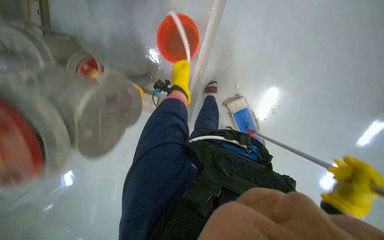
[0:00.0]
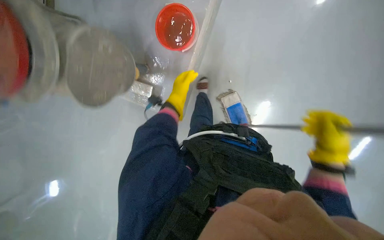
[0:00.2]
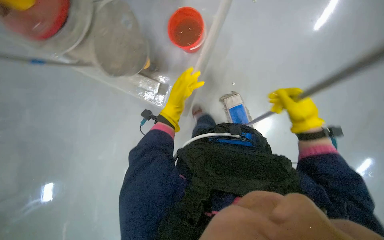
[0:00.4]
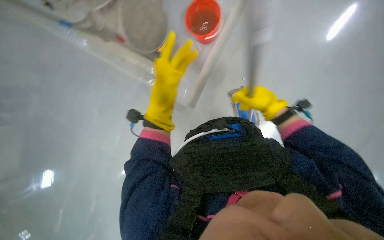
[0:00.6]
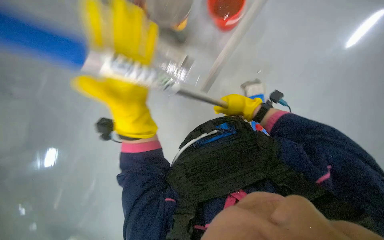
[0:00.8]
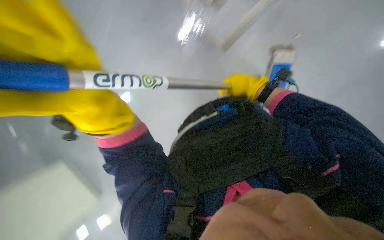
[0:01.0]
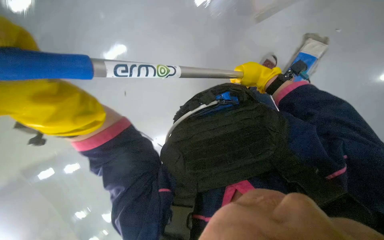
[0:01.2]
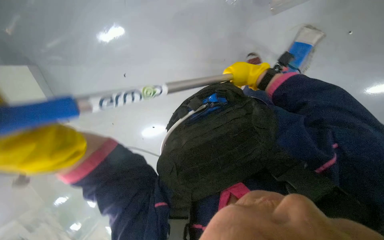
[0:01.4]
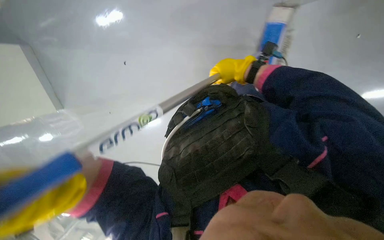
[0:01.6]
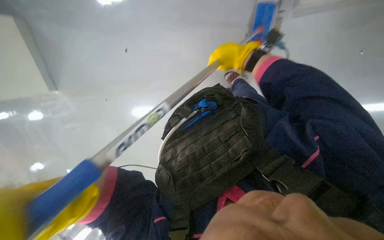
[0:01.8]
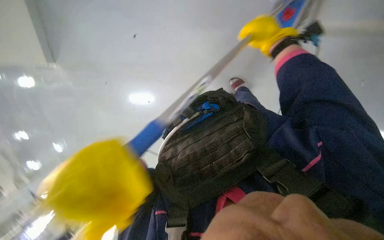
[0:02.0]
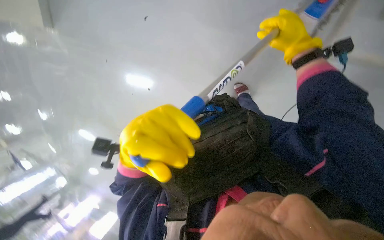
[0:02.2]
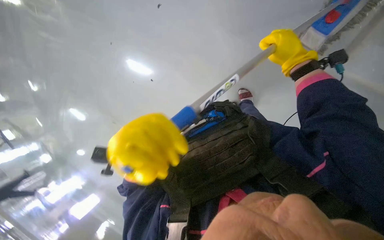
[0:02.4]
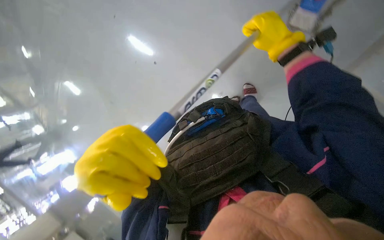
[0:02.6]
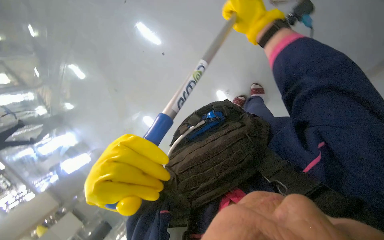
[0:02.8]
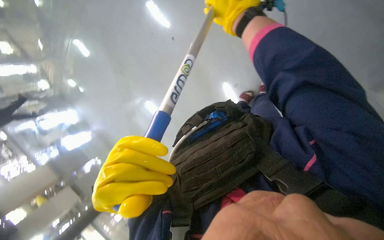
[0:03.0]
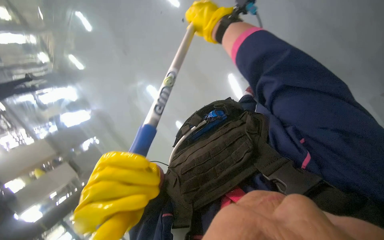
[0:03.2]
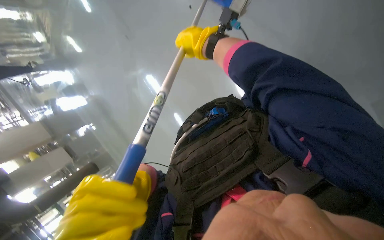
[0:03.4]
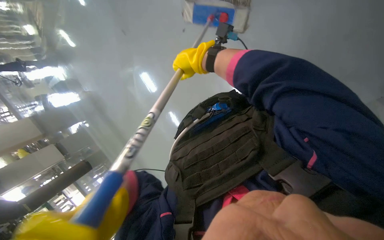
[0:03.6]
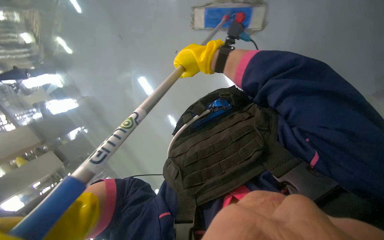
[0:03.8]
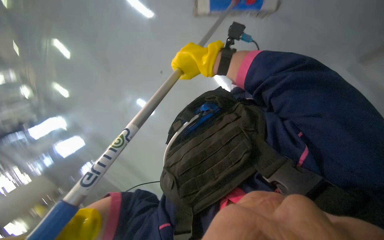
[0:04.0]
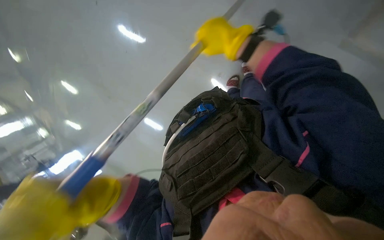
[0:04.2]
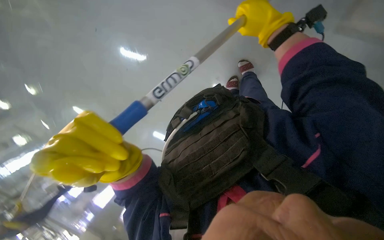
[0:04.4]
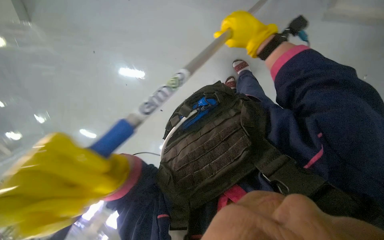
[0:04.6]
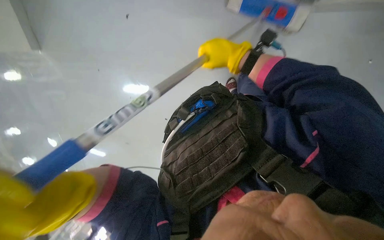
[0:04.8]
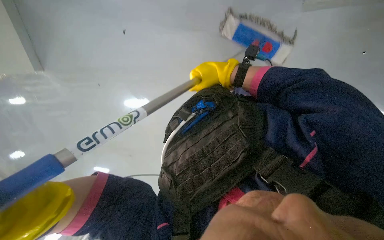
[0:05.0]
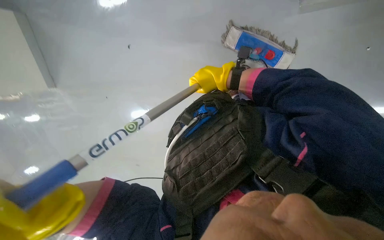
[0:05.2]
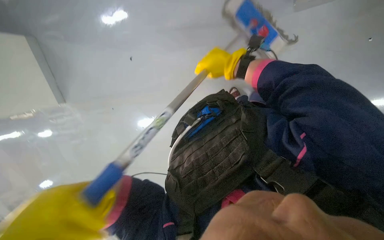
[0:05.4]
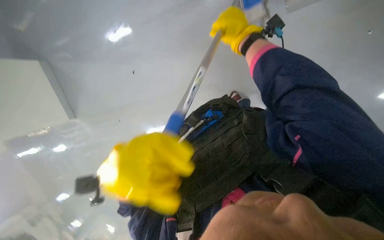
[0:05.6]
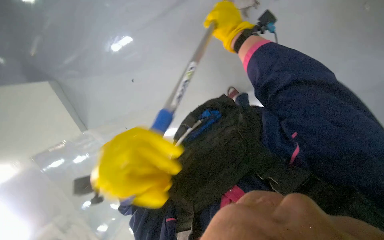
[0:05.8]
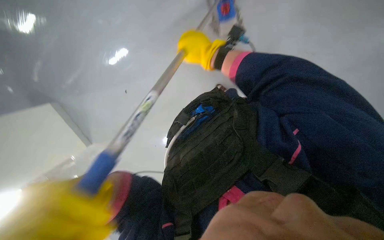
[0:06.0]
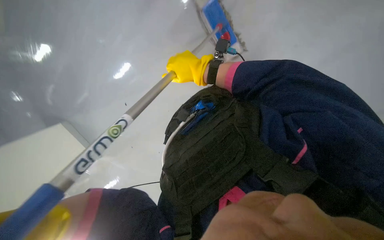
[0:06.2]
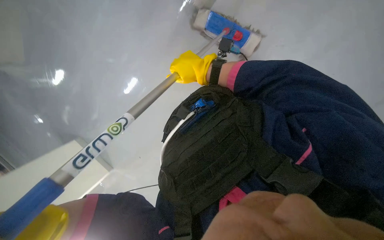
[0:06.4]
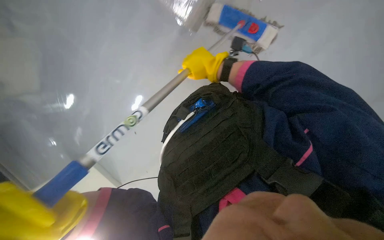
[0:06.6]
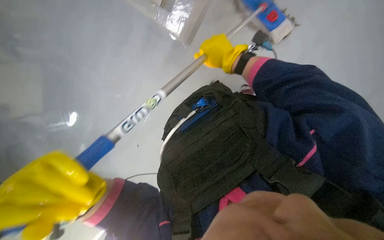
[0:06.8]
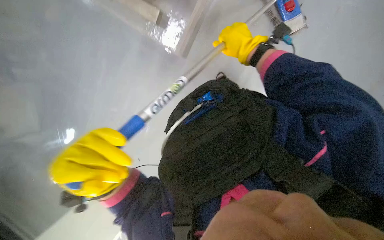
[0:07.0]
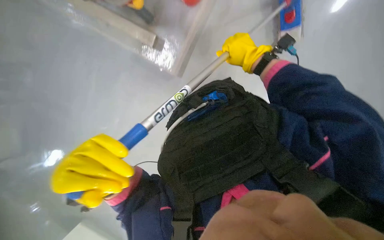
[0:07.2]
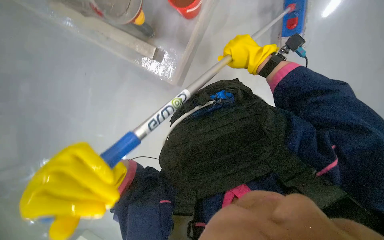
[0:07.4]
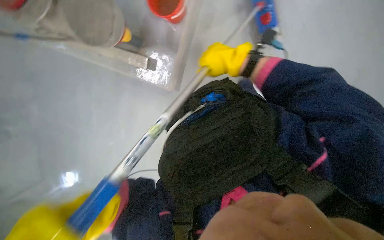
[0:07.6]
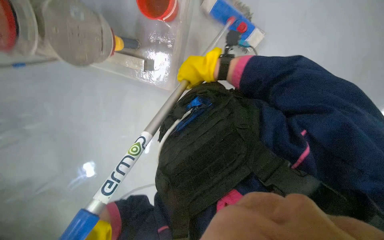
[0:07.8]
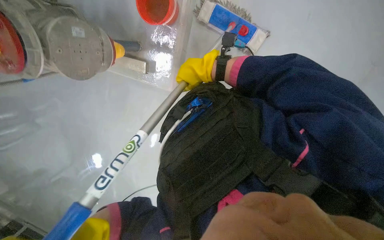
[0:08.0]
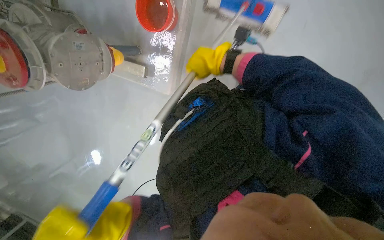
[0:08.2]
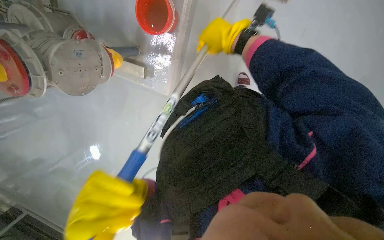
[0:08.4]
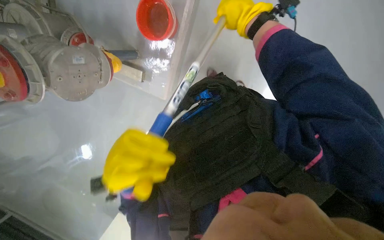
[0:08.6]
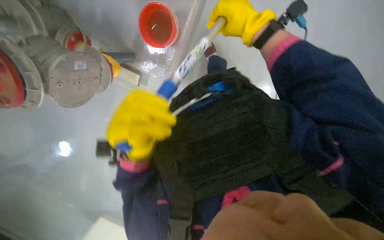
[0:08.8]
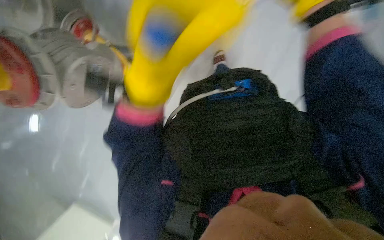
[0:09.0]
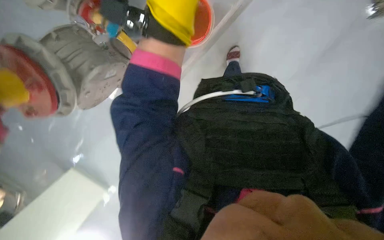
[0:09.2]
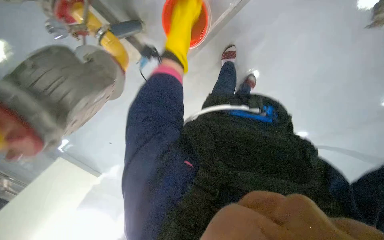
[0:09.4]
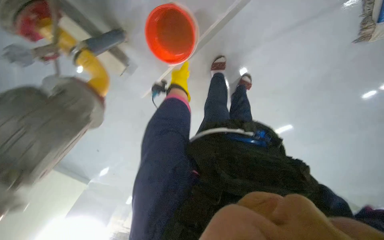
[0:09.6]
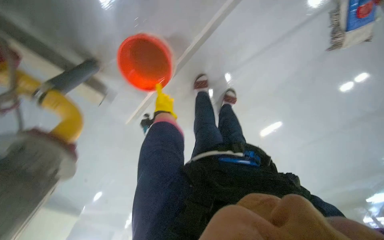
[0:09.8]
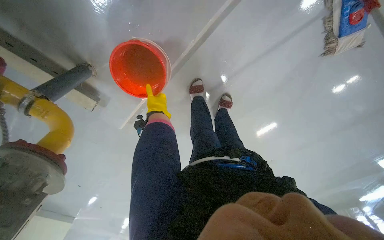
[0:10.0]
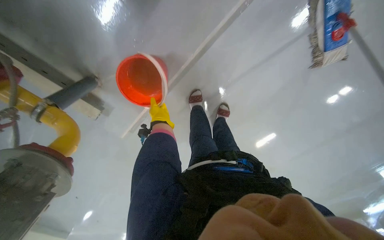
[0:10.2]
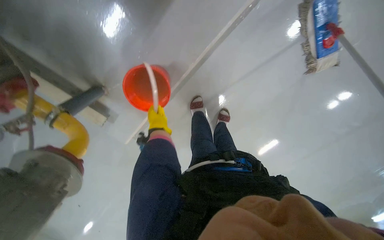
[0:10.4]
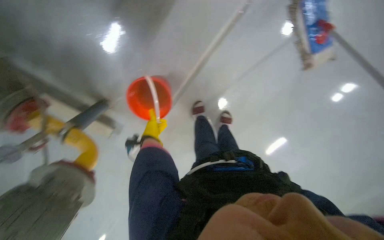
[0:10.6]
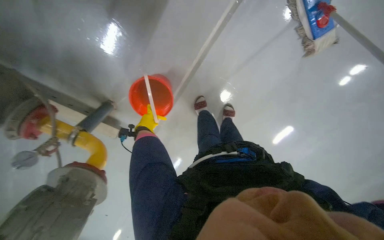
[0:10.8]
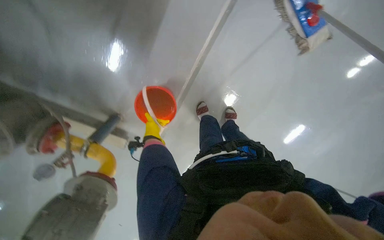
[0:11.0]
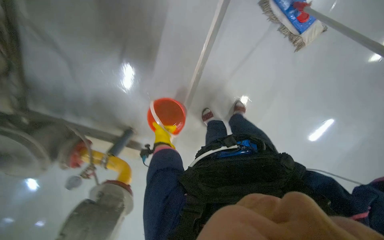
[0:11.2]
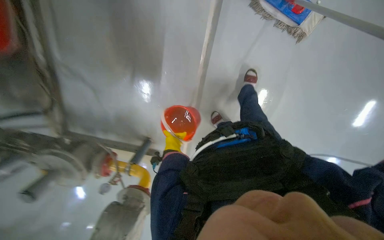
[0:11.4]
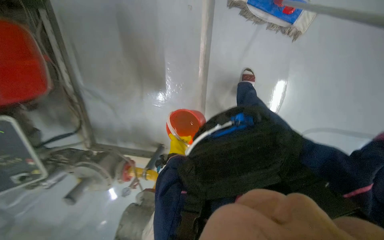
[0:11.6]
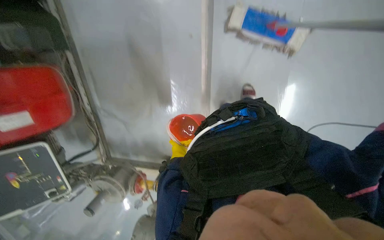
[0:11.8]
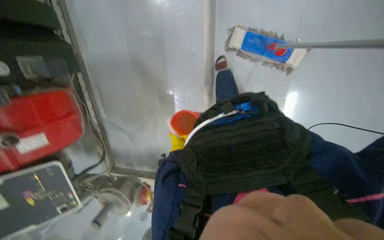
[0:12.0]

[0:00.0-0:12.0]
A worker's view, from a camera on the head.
Job: mopping floor.
The whole recording: Mopping the floor. The worker mops the floor, periodically wringing the mop and changing the mop head.
0:00.0 to 0:01.6: The right hand heads up the picture, farther from the camera and to the left, covering about 30 cm.
0:01.6 to 0:03.0: The right hand heads nearer to the camera and to the left, covering approximately 20 cm.
0:04.4 to 0:06.0: The camera sweeps to the left, by approximately 20 degrees. The view tips upward by roughly 20 degrees.
0:09.0 to 0:10.4: The left hand shifts roughly 30 cm farther from the camera.
0:10.4 to 0:12.0: The wearer moves roughly 60 cm. The view swings roughly 30 degrees to the left. The camera pitches upward, by some 15 degrees. Everything in view rotates about 35 degrees counterclockwise.

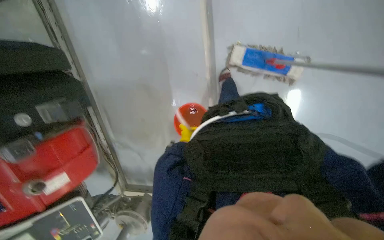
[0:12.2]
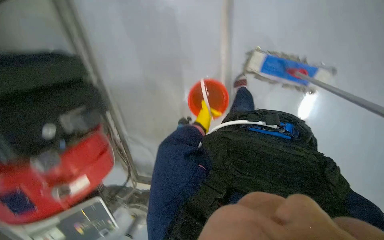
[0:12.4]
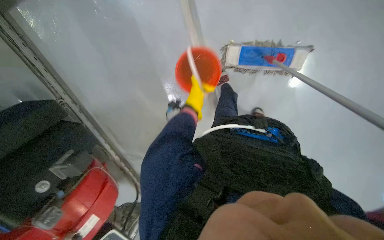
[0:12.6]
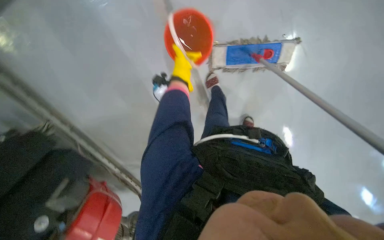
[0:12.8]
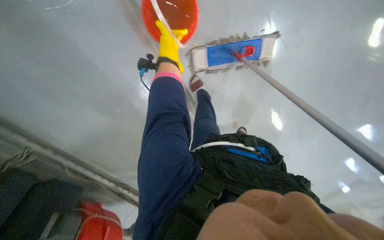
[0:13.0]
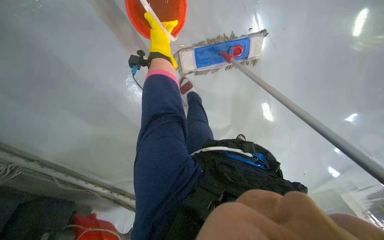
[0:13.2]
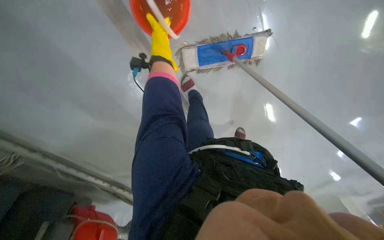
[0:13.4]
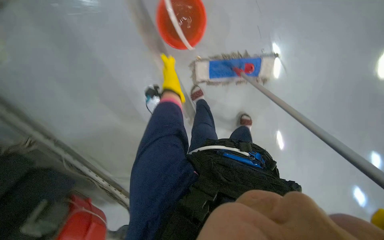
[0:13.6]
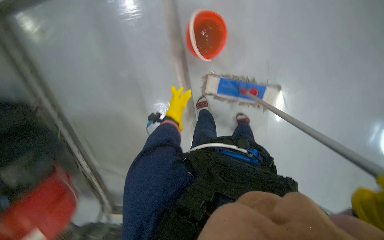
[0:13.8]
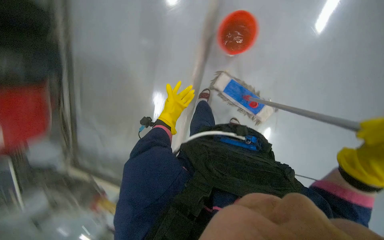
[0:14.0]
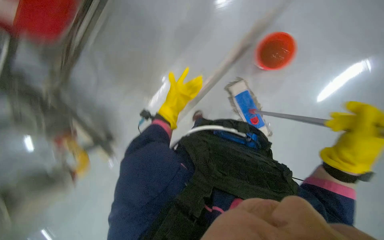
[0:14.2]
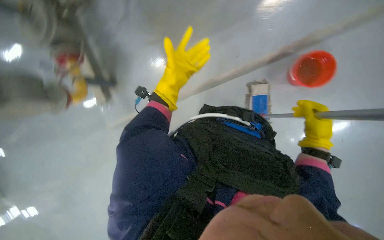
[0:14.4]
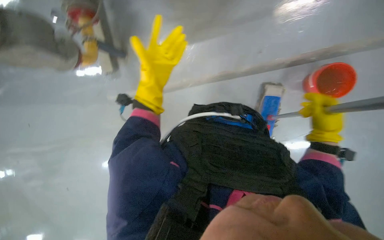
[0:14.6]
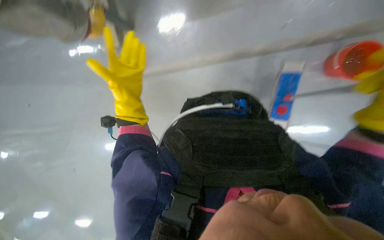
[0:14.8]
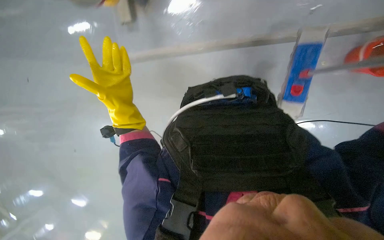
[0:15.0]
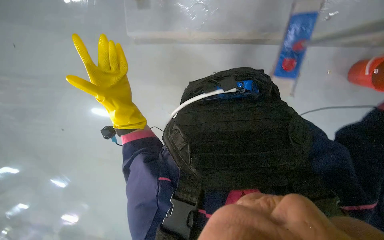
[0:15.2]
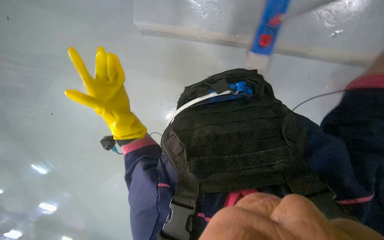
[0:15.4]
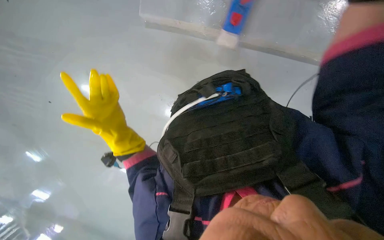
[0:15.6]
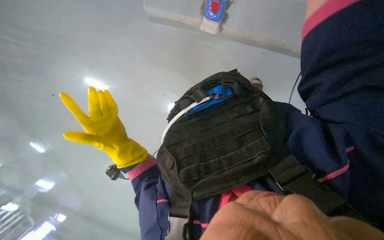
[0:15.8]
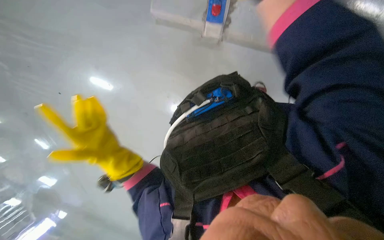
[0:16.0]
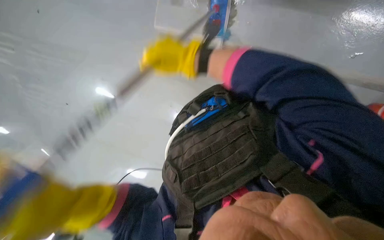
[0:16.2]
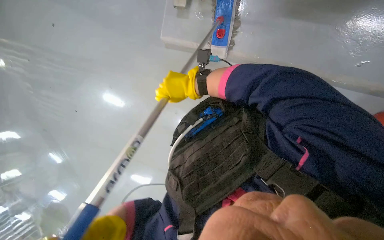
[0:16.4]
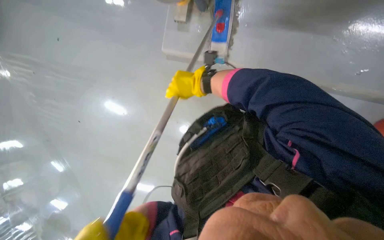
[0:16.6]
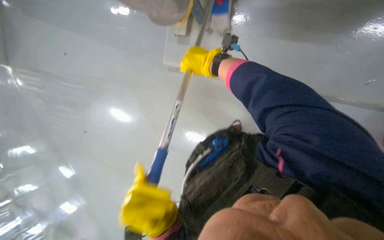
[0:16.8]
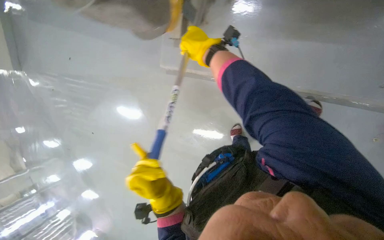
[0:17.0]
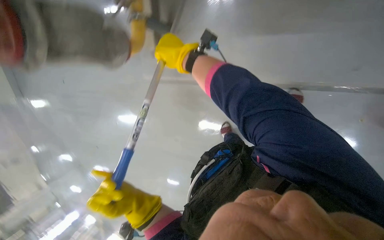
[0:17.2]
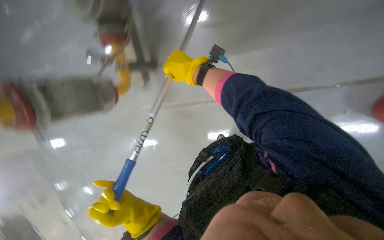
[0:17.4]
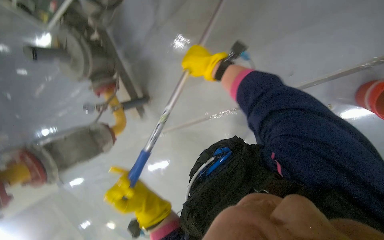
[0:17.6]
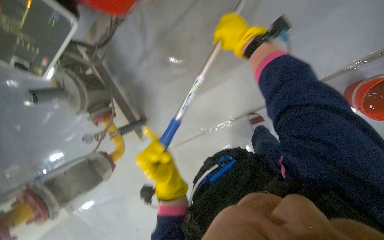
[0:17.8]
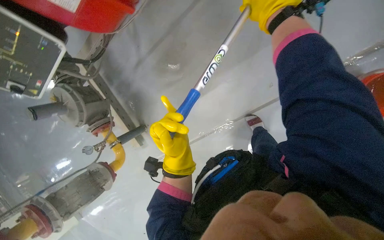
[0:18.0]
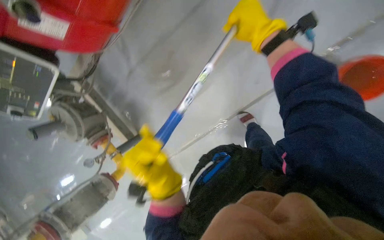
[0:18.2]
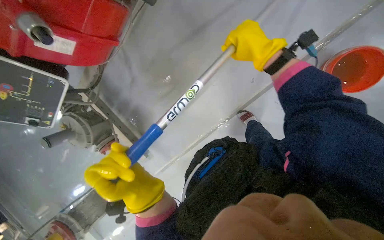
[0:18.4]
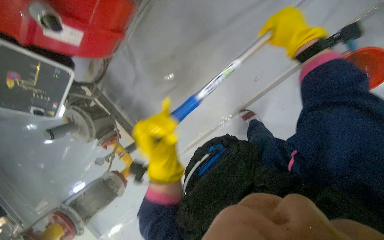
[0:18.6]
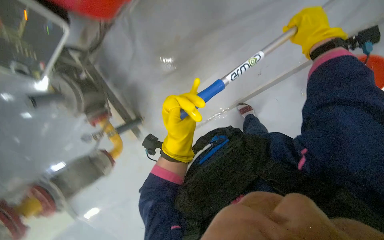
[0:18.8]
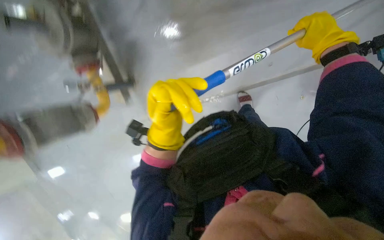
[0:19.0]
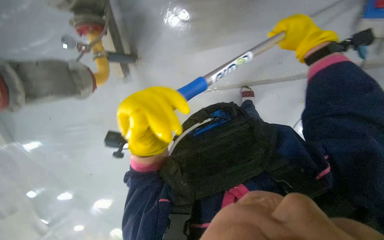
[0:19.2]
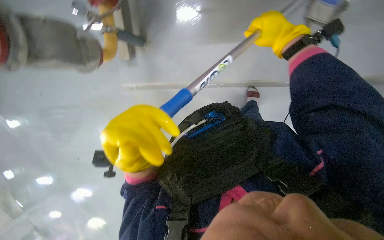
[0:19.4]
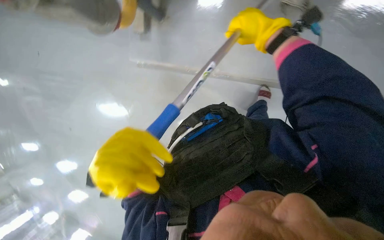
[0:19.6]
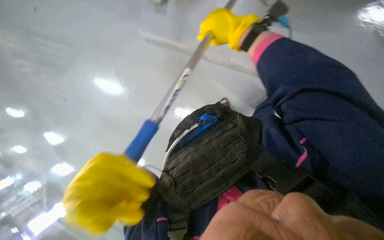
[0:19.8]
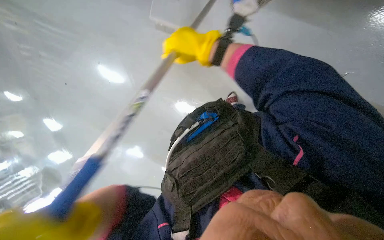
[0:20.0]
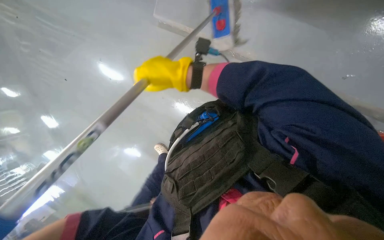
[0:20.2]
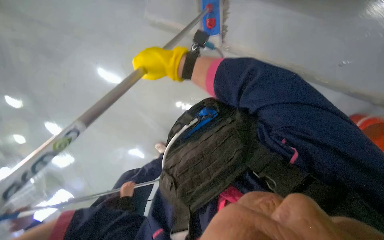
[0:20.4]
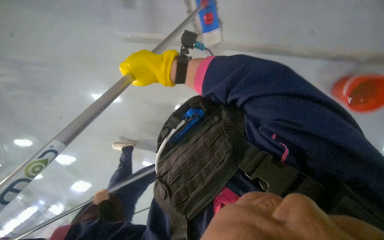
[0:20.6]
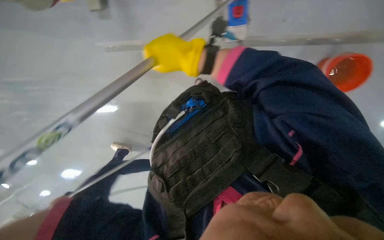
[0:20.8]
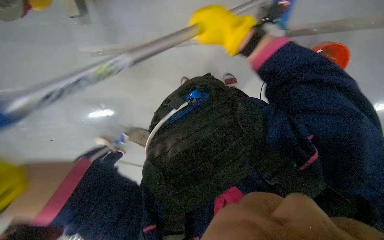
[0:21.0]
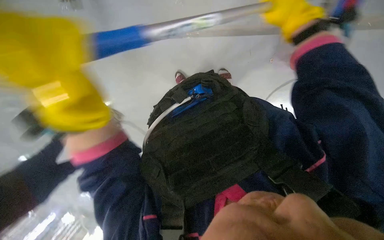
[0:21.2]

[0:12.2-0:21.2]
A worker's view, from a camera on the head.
Job: mopping floor.
The whole recording: Mopping the floor. The worker mops the floor, periodically wringing the mop and changing the mop head.
0:15.2 to 0:16.6: The view tilts roughly 25 degrees upward.
0:16.6 to 0:18.2: The right hand is displaced to the right and up the picture by approximately 60 cm.
0:18.2 to 0:19.8: The view tilts approximately 30 degrees downward. The scene turns some 55 degrees clockwise in the picture.
0:19.8 to 0:21.2: The right hand moves to the right, some 15 cm.
